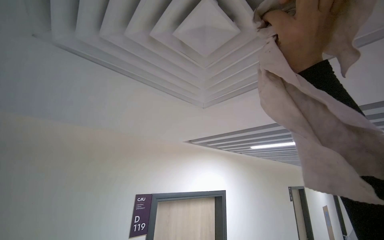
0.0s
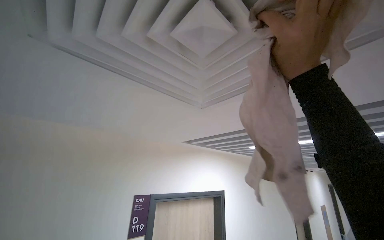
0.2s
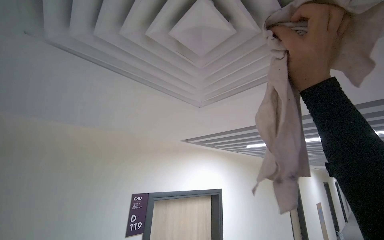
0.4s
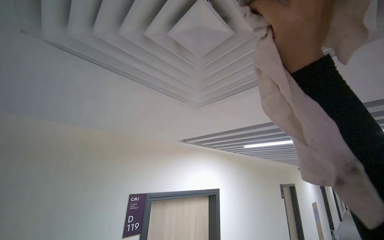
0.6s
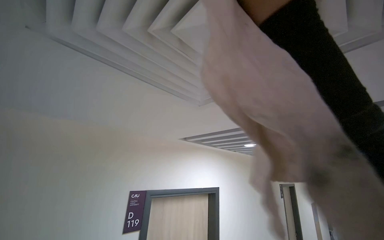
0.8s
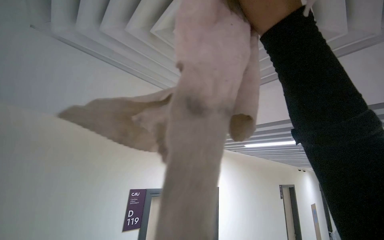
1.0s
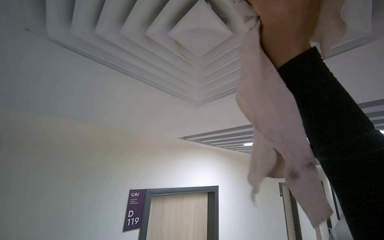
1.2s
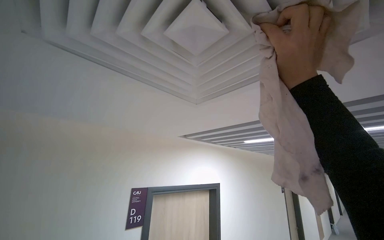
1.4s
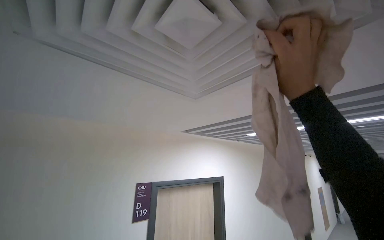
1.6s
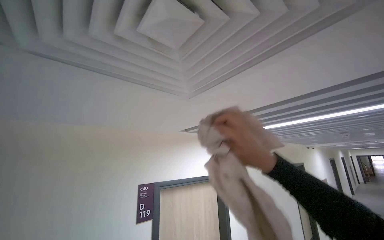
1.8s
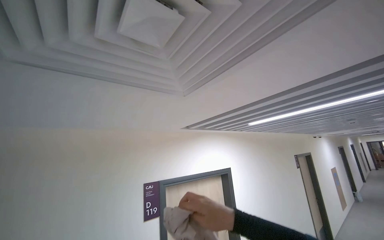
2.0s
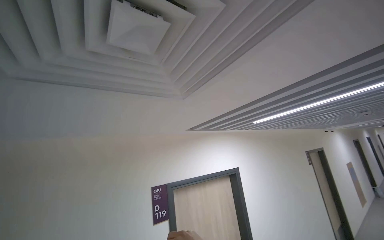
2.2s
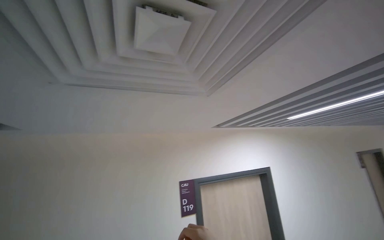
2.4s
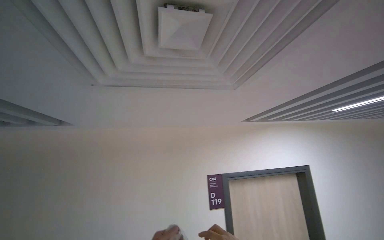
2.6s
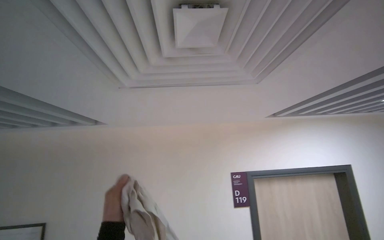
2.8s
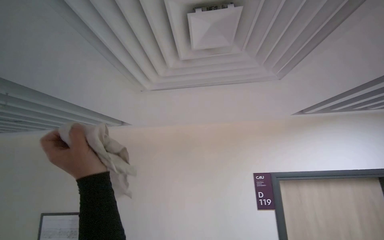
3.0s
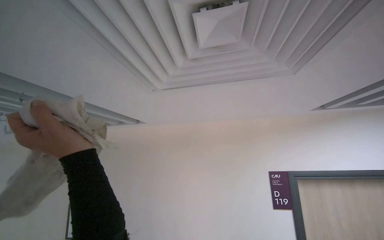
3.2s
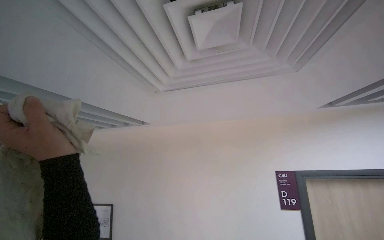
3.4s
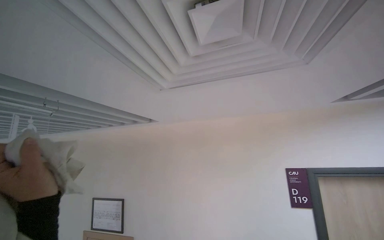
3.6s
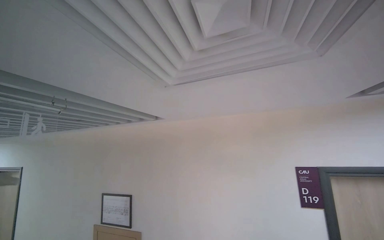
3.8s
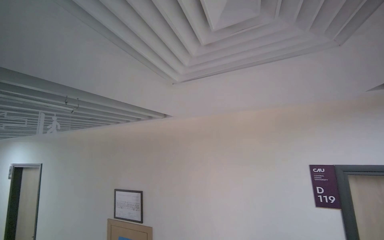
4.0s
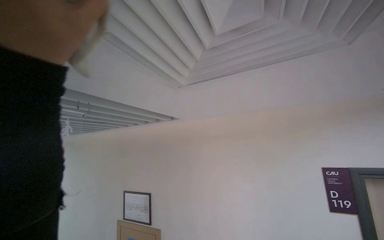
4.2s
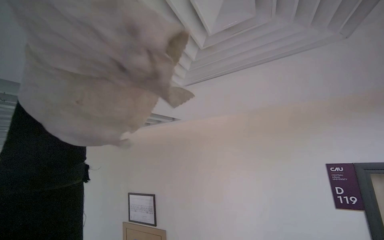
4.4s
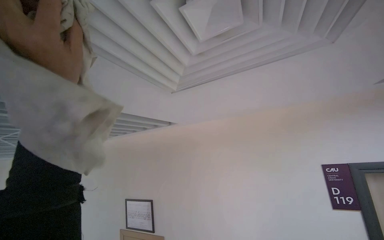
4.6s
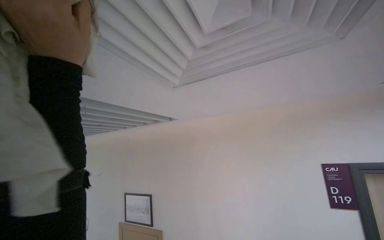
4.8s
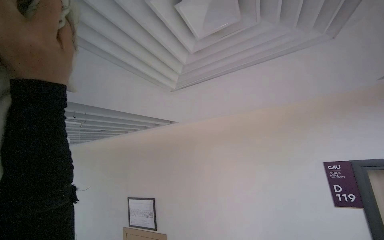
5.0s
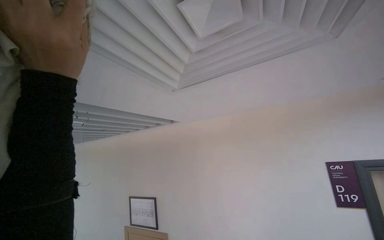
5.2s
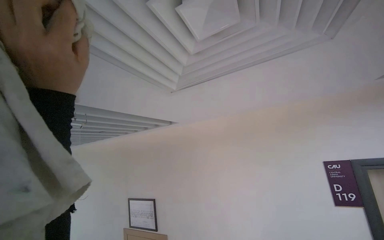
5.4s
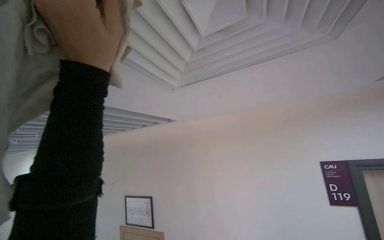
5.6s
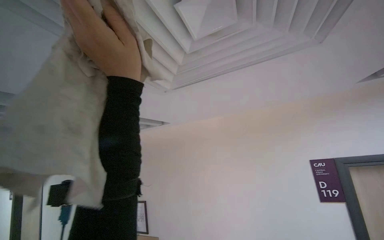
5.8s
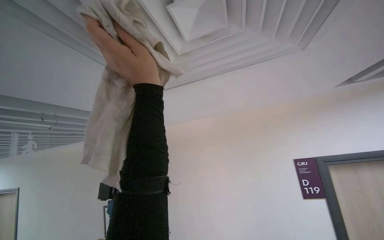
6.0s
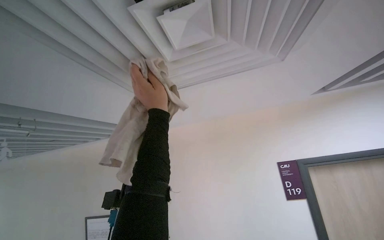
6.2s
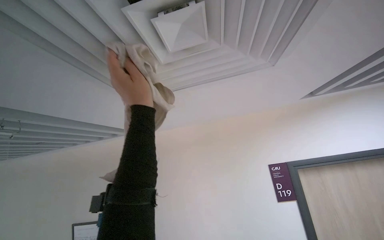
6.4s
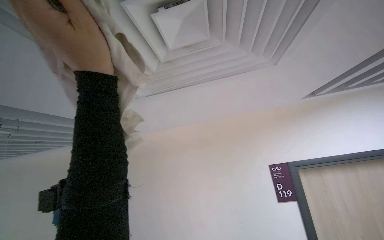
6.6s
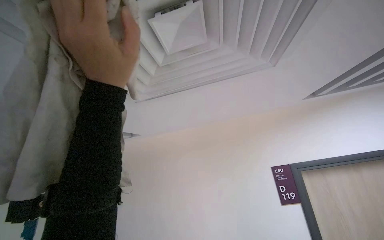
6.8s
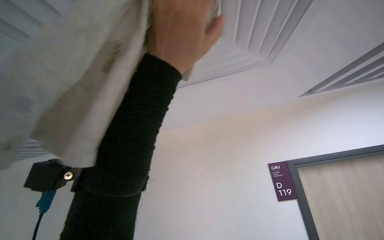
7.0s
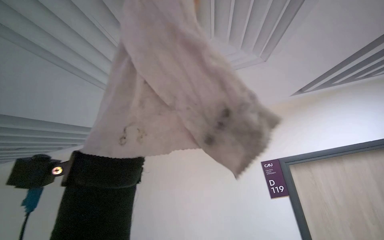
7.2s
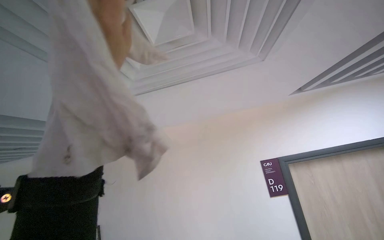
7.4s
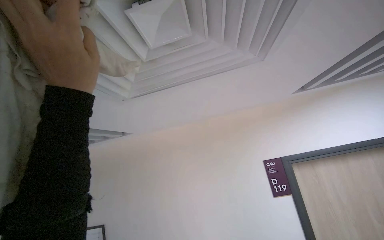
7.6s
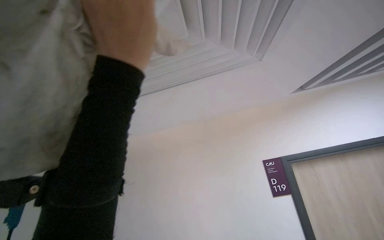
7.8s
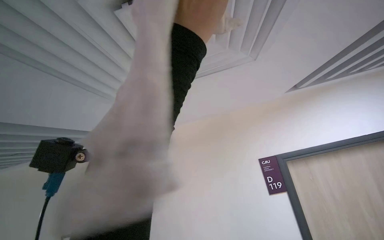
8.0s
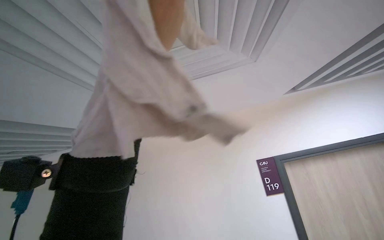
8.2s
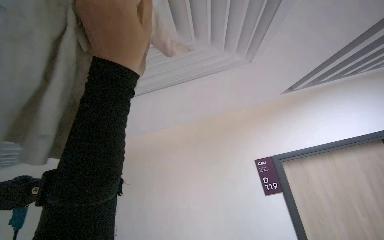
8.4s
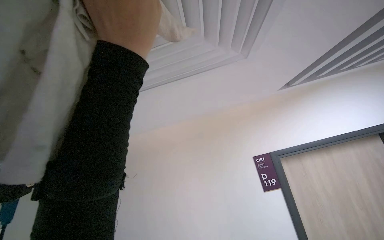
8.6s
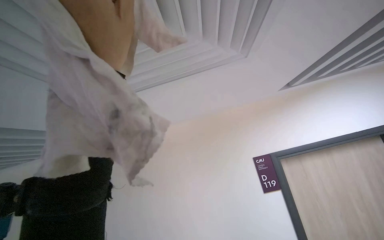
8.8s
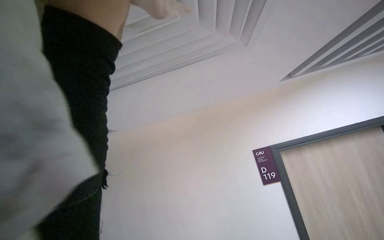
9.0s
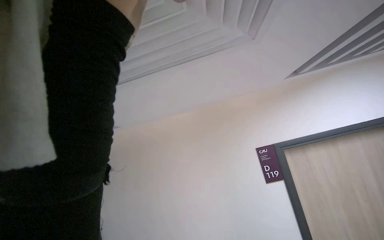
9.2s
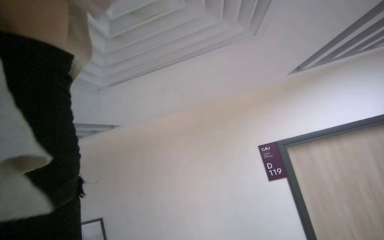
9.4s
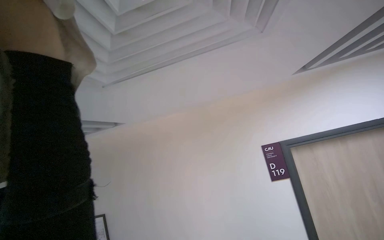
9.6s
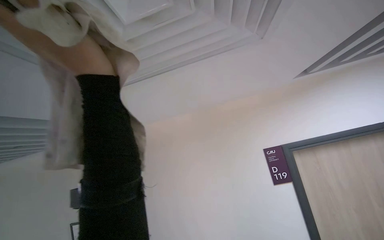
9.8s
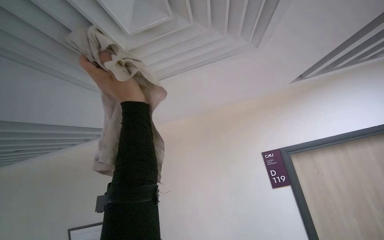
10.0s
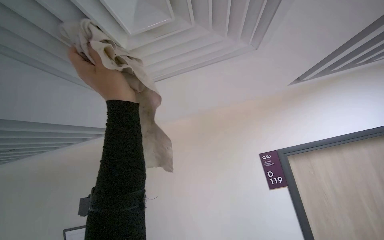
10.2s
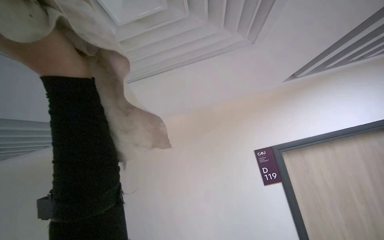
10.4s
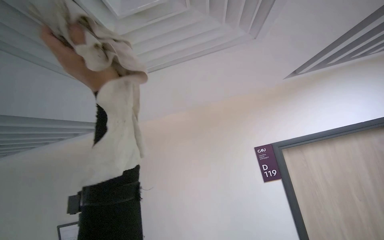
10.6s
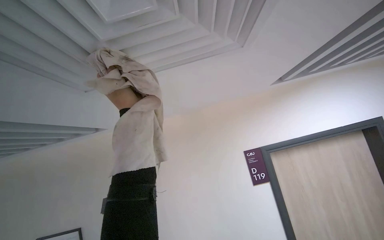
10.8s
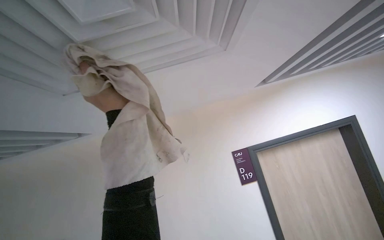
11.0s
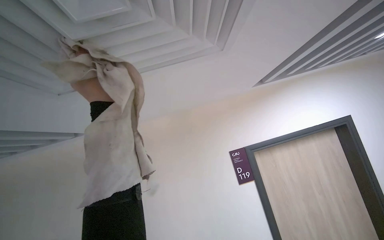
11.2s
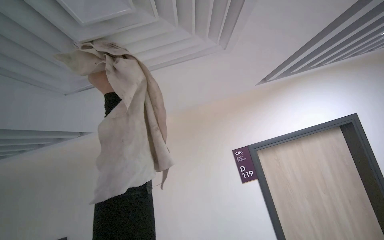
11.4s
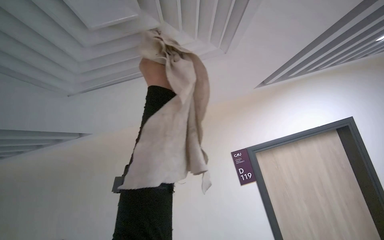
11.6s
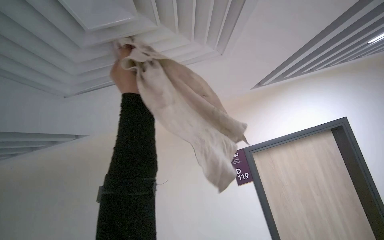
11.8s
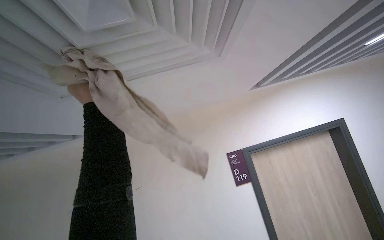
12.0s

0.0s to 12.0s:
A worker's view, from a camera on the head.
Job: wiping surfaces.
The whole recording: Wiping ceiling vent. The worker wipes the ceiling vent with a cloth.
1.6s to 3.0s: The view swings about 45 degrees to the left.
3.0s to 4.4s: The view swings about 20 degrees to the left.
4.4s to 6.0s: The left hand travels to the right and farther from the camera by some 20 cm.
9.0s to 10.4s: The left hand moves approximately 5 cm to the left and comes back.
10.4s to 12.0s: The left hand travels farther from the camera by roughly 25 cm.

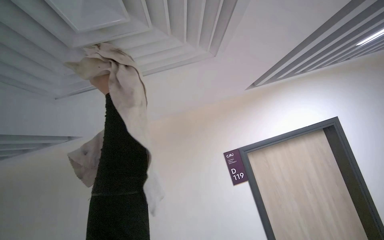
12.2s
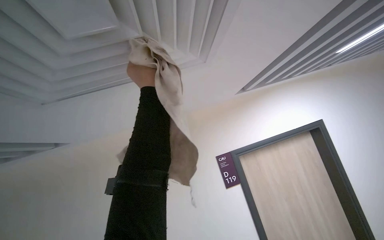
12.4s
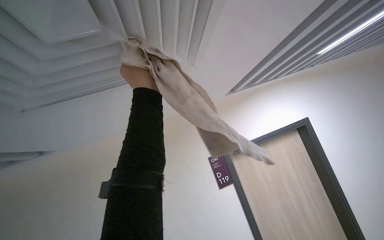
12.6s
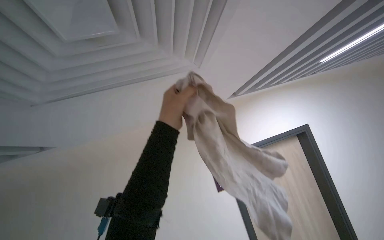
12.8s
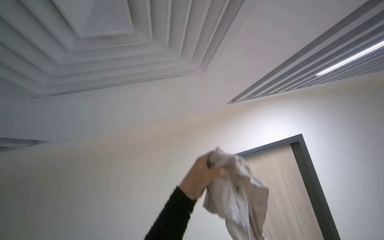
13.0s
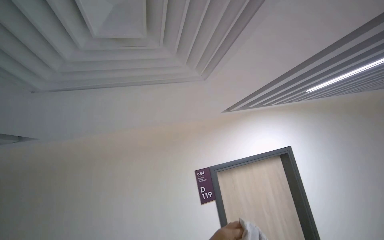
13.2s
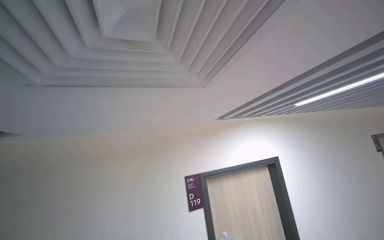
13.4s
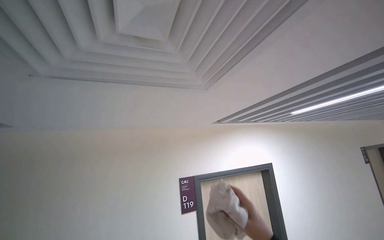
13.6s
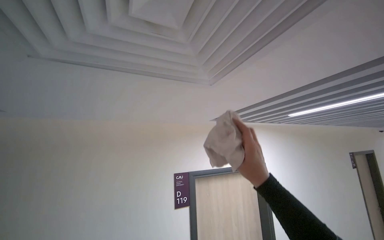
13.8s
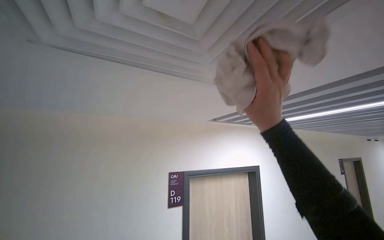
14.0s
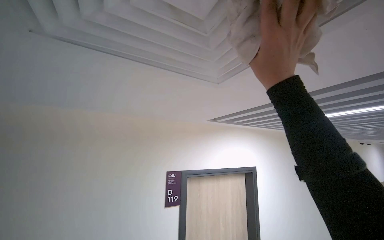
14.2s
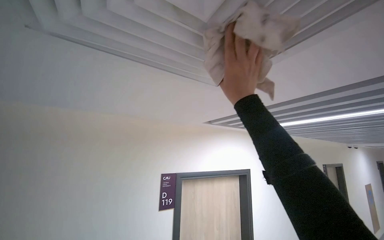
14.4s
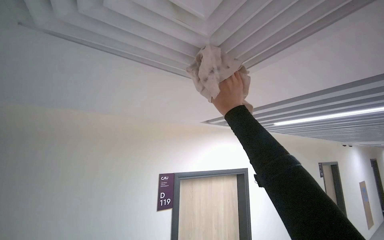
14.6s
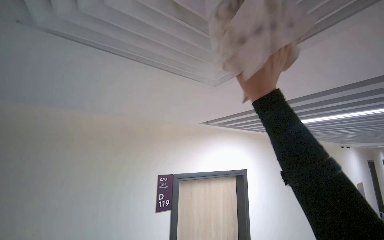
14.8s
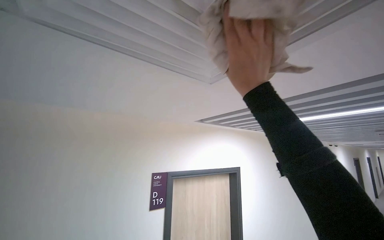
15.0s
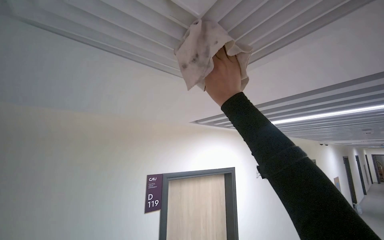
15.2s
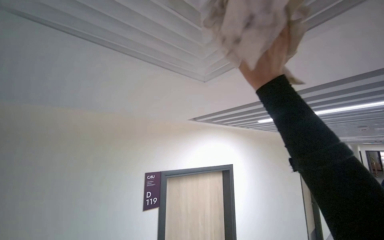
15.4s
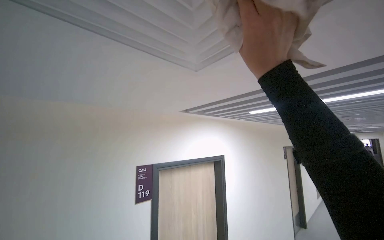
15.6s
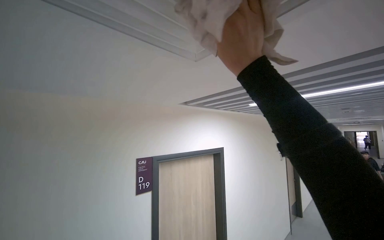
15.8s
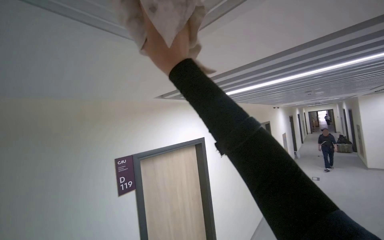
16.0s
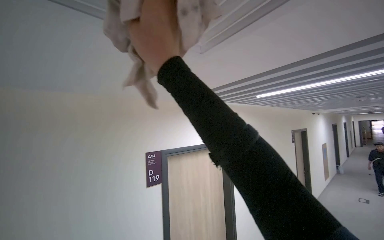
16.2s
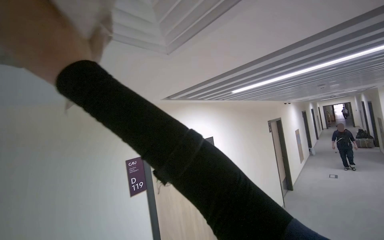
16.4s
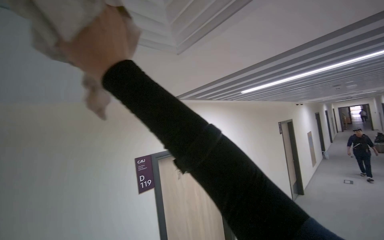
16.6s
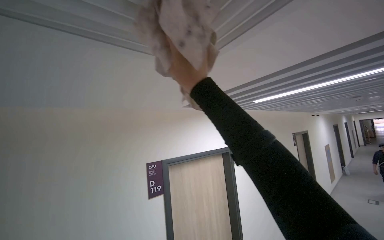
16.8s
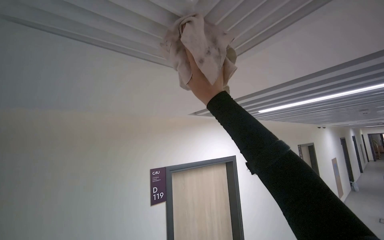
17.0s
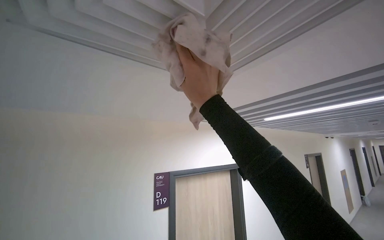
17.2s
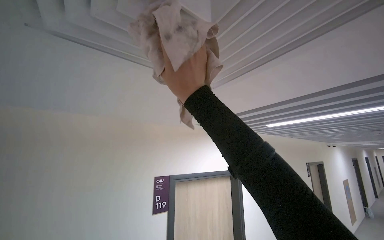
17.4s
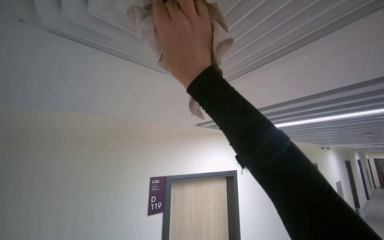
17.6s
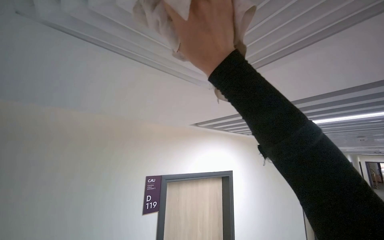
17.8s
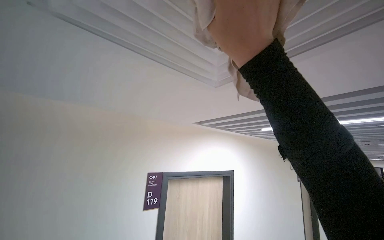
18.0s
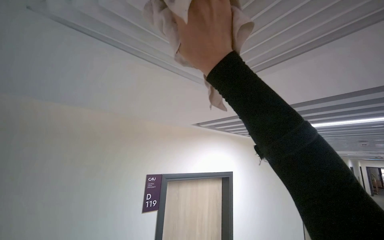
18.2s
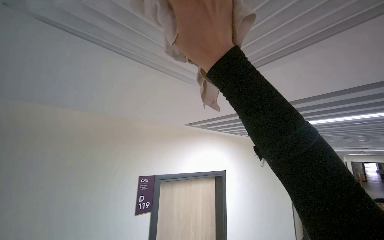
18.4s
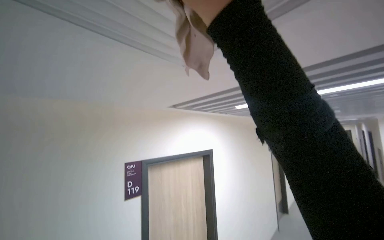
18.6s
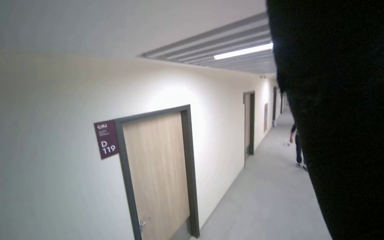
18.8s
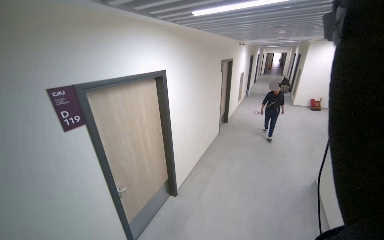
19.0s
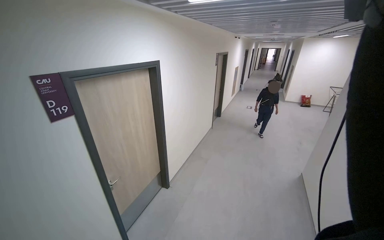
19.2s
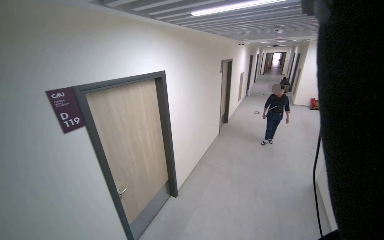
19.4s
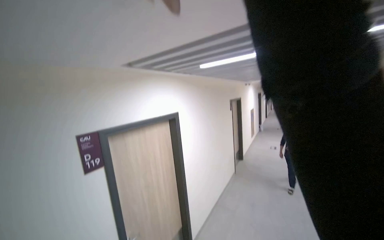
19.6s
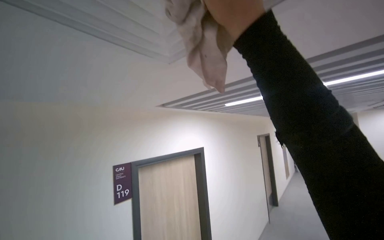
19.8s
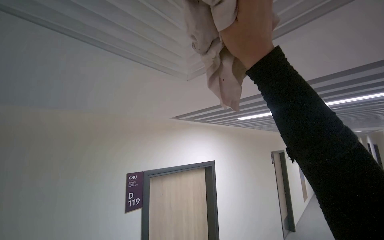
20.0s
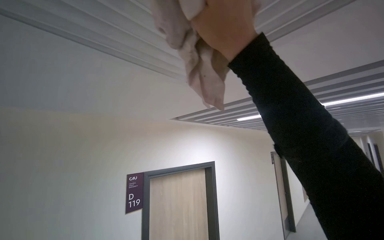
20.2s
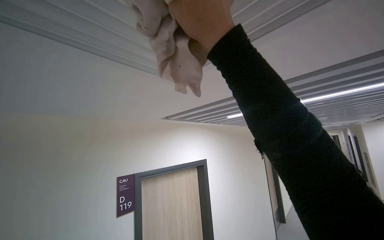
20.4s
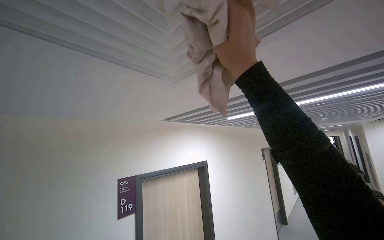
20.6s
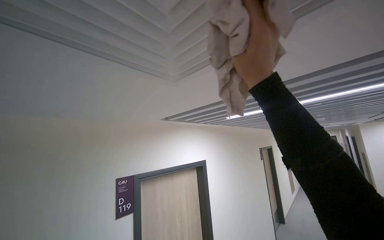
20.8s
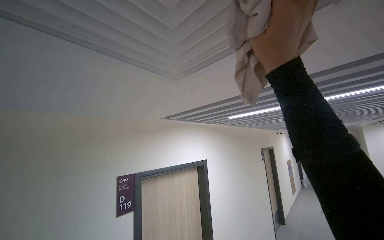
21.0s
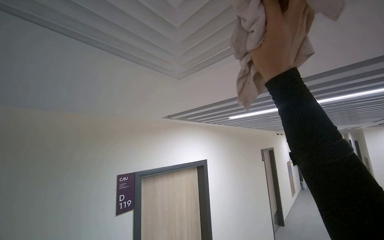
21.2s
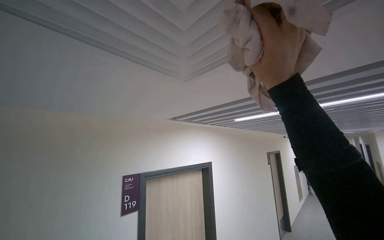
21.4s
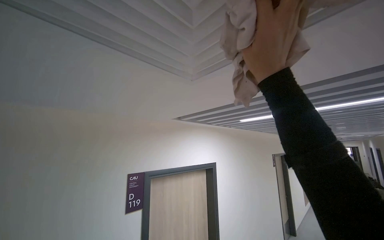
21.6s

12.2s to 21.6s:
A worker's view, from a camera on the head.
Job: wiping surfaces.
The whole recording: Wiping ceiling vent. The worker wipes the ceiling vent with a cloth.
12.2s to 13.8s: The camera sweeps to the right, by some 20 degrees.
